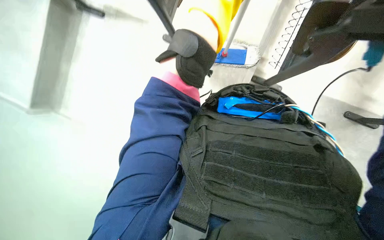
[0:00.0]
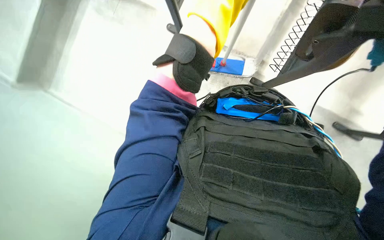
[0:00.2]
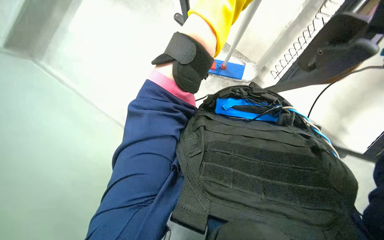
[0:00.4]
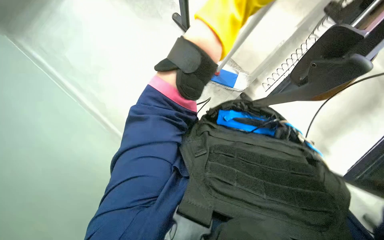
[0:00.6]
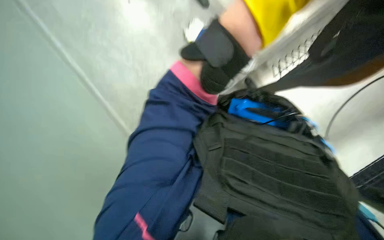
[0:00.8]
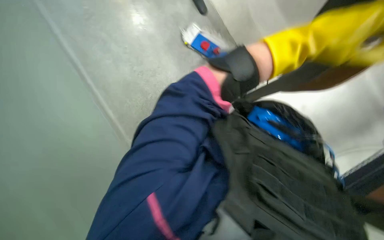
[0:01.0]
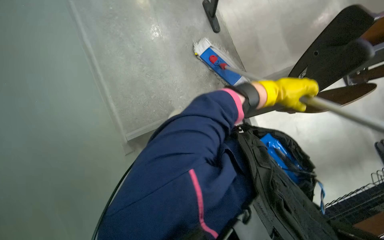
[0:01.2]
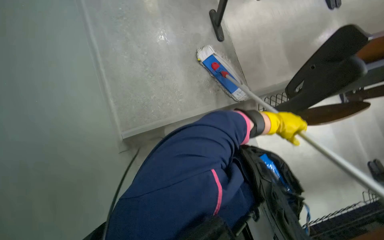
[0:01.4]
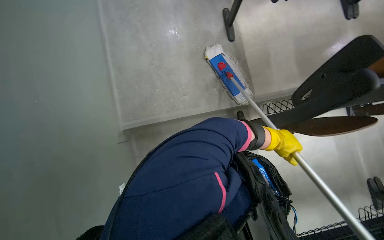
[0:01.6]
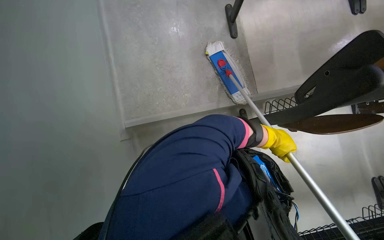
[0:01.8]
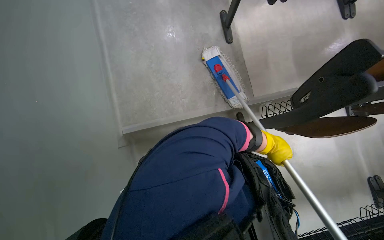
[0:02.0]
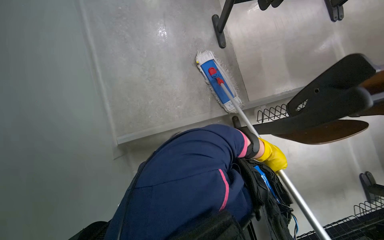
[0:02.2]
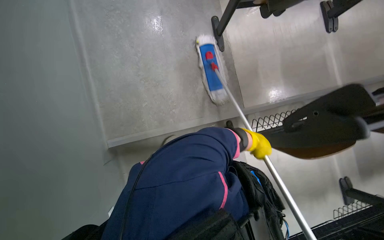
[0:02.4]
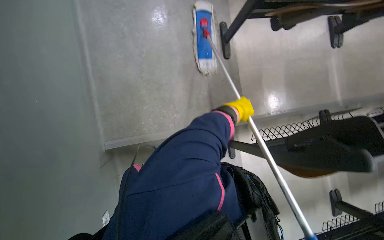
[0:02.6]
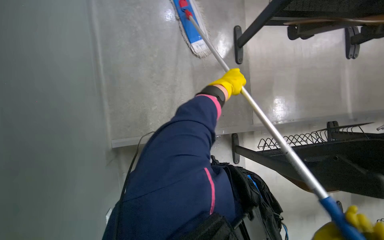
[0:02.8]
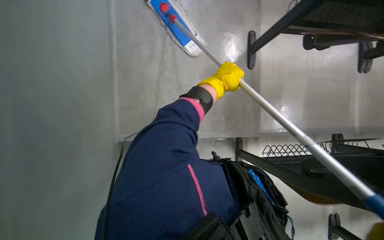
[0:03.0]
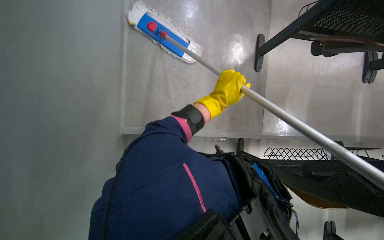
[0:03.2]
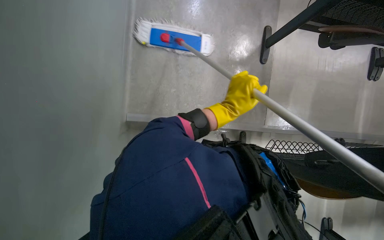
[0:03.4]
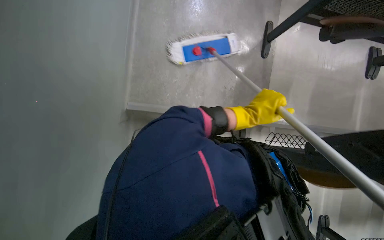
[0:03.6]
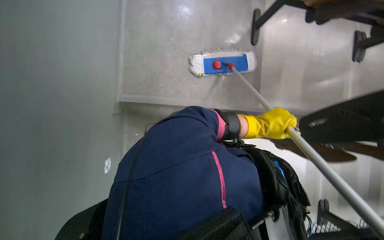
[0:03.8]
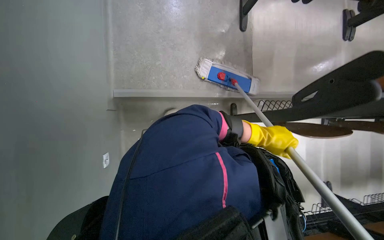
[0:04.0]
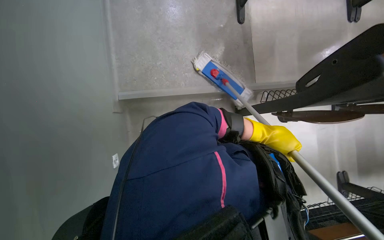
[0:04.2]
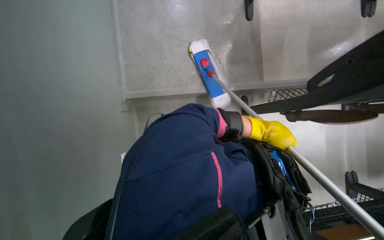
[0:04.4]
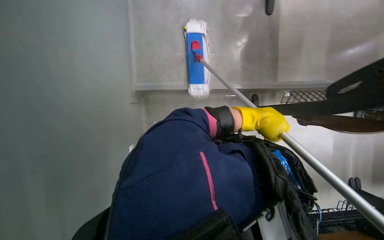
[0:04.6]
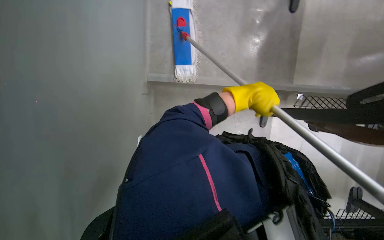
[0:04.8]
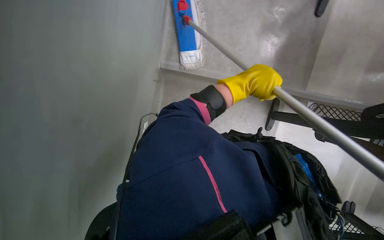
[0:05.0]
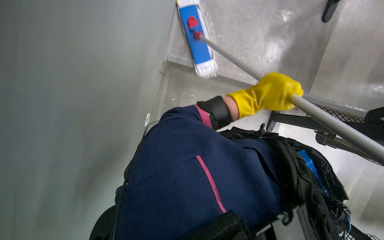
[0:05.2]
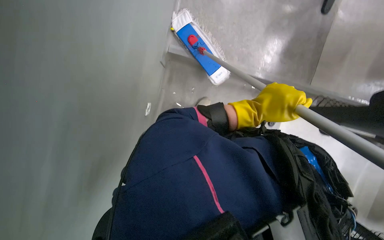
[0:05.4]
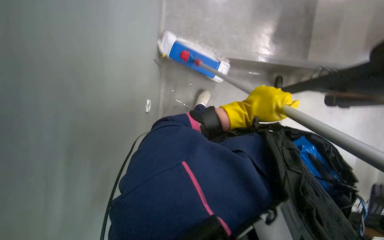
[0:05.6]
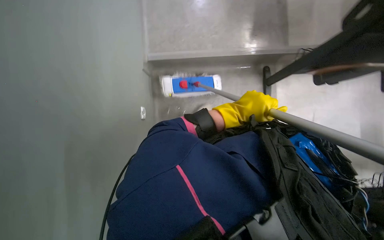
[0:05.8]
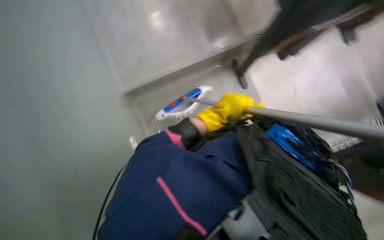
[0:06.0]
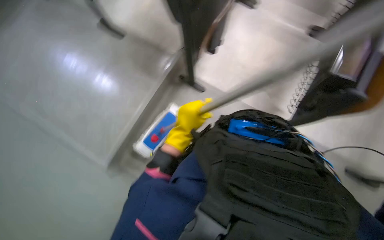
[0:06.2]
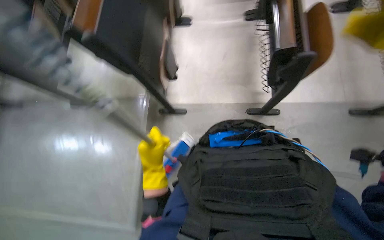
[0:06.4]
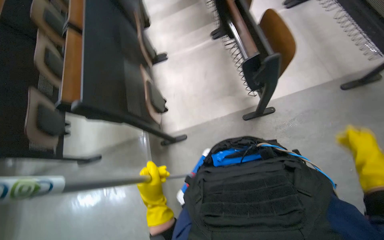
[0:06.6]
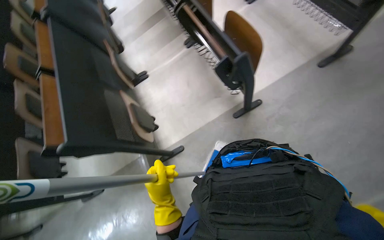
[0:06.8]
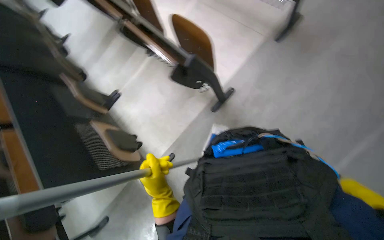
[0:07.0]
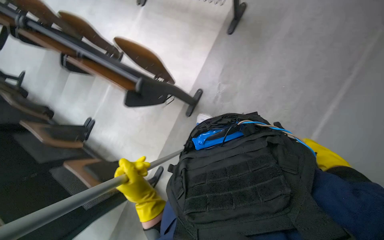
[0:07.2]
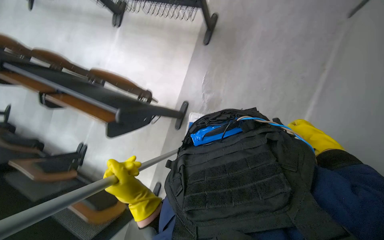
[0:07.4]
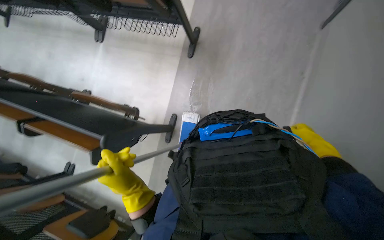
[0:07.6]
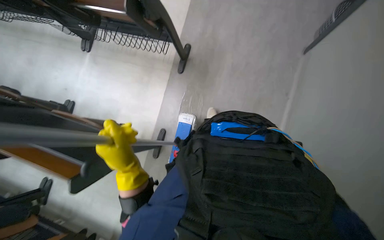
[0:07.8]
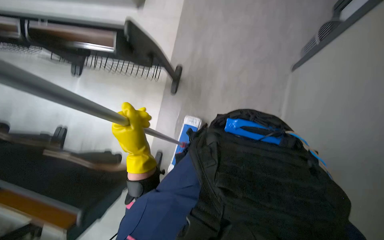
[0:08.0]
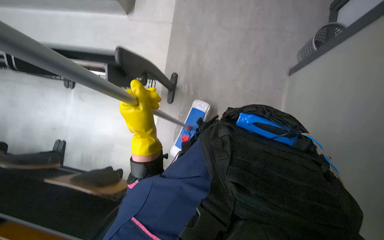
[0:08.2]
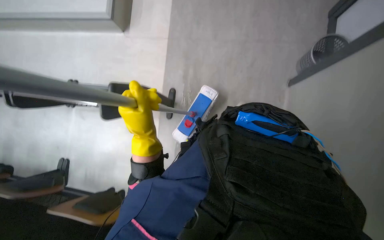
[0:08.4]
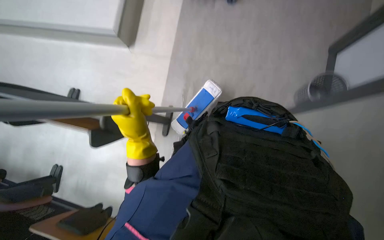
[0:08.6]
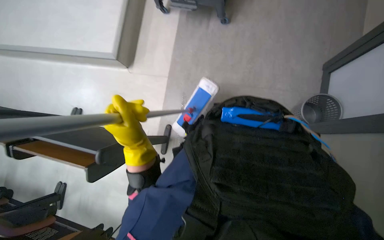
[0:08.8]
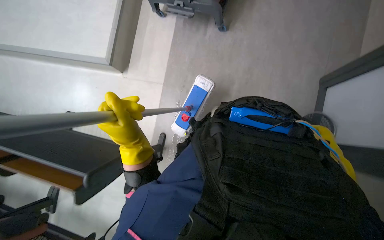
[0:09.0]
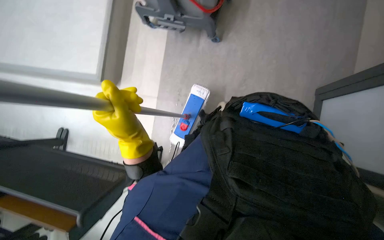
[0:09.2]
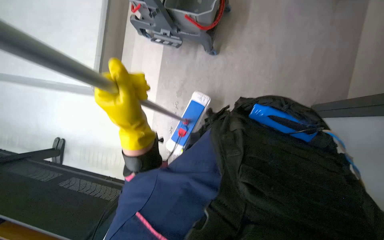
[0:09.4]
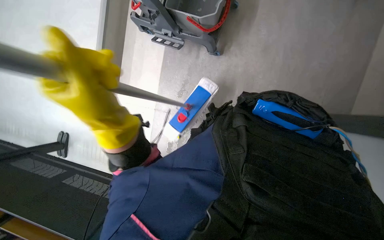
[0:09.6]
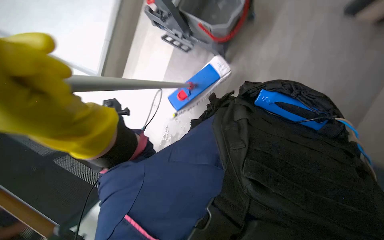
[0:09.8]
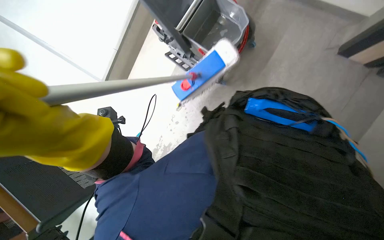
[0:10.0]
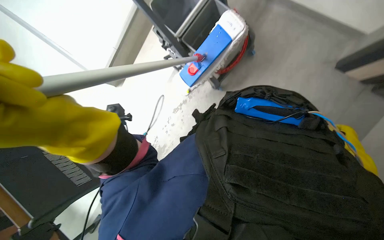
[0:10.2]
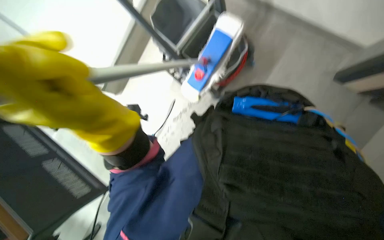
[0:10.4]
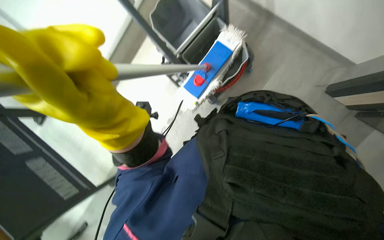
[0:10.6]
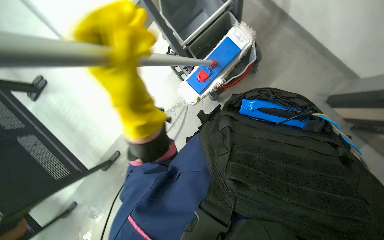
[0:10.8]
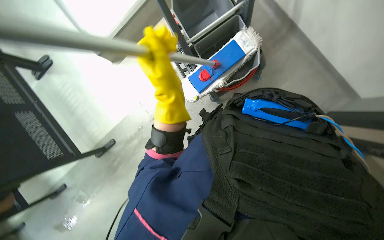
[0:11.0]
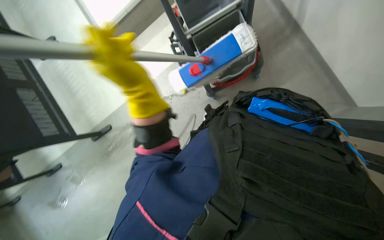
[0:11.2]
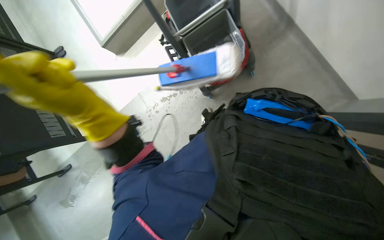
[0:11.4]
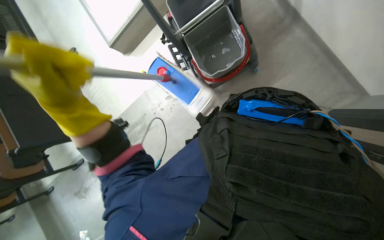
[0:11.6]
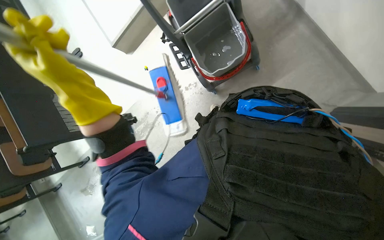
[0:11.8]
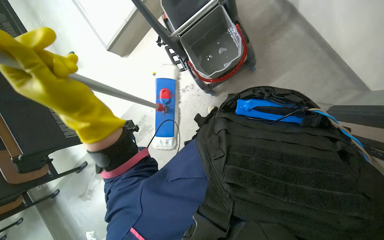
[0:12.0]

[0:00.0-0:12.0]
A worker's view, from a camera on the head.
Job: mopping floor.
The whole recording: Mopping floor. The worker mops the floor, periodically changing the mop head.
0:06.0 to 0:07.6: The wearer moves some 60 cm. The wearer looks about 20 degrees further upward. The scene turns about 115 degrees counterclockwise in the picture.
0:07.6 to 0:09.0: The camera travels some 60 cm.
0:09.0 to 0:10.4: The wearer looks about 20 degrees further upward.
0:10.4 to 0:12.0: The left hand moves some 10 cm to the right and comes back.

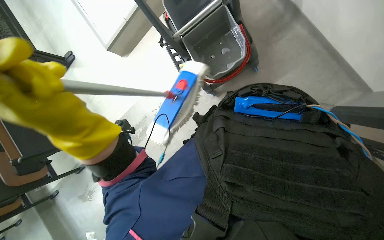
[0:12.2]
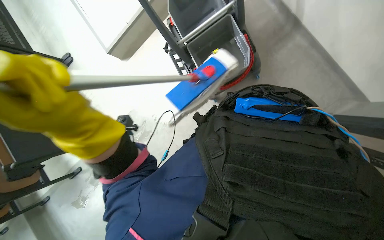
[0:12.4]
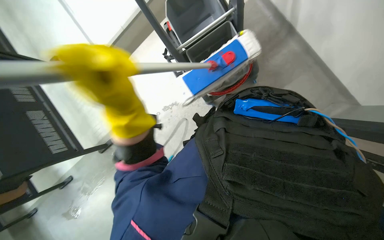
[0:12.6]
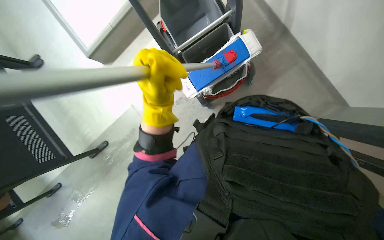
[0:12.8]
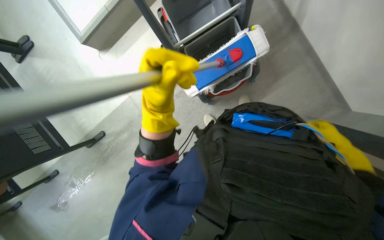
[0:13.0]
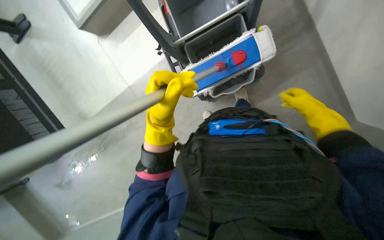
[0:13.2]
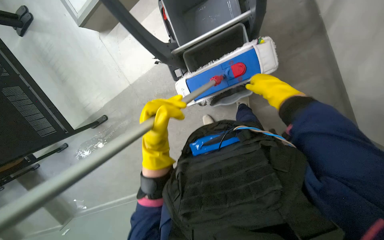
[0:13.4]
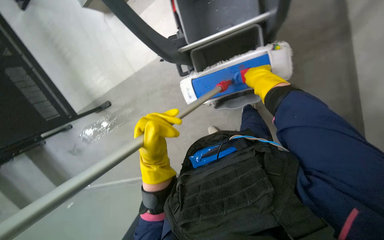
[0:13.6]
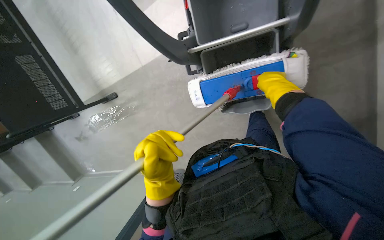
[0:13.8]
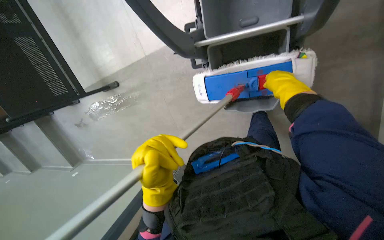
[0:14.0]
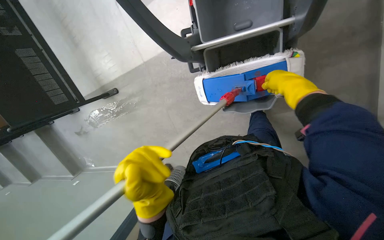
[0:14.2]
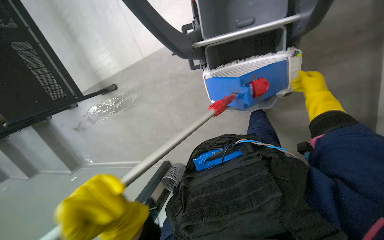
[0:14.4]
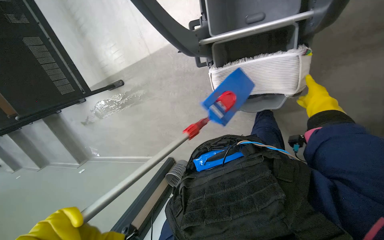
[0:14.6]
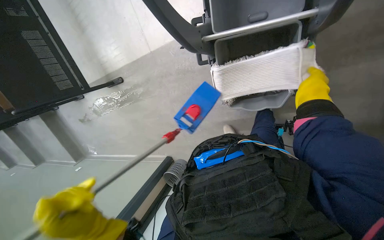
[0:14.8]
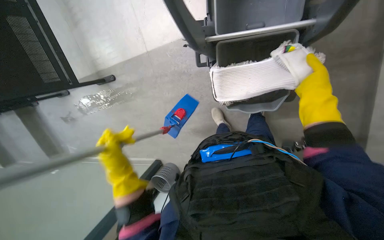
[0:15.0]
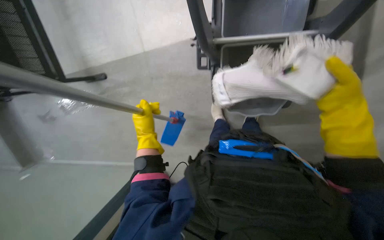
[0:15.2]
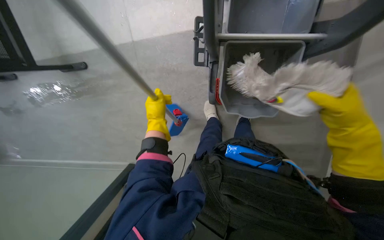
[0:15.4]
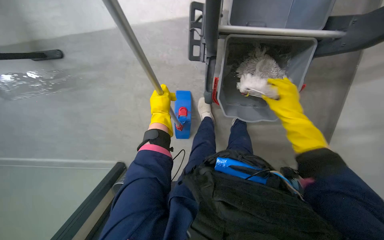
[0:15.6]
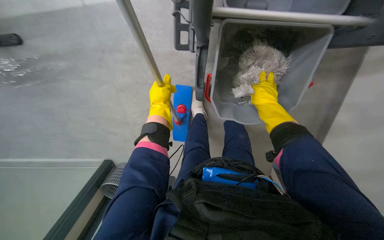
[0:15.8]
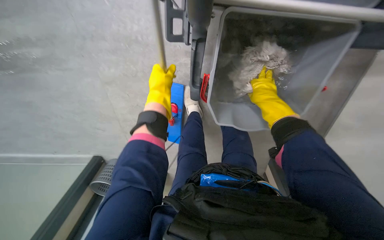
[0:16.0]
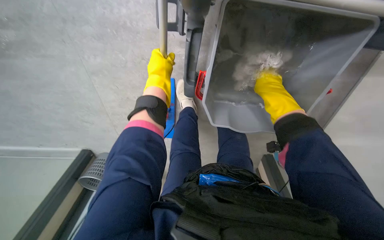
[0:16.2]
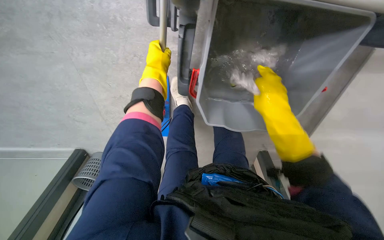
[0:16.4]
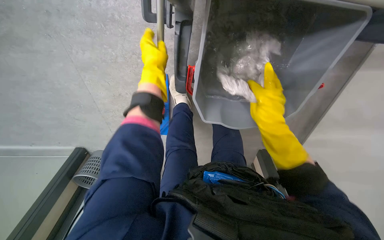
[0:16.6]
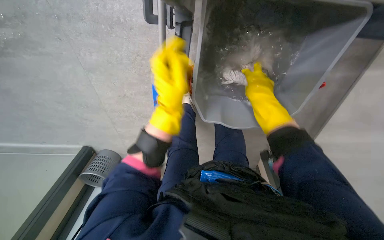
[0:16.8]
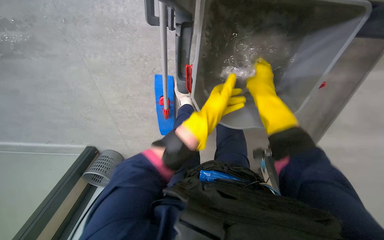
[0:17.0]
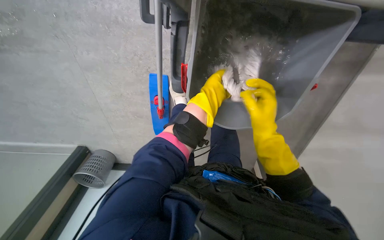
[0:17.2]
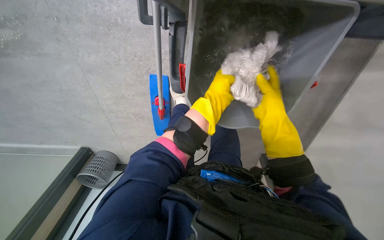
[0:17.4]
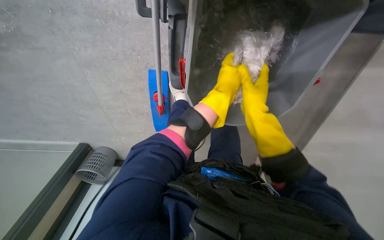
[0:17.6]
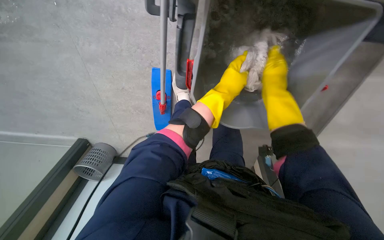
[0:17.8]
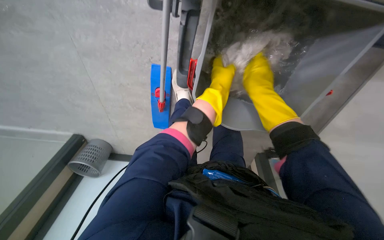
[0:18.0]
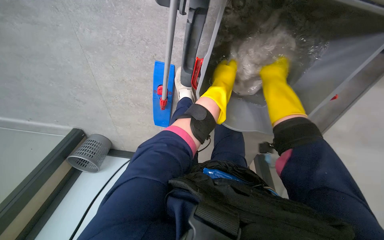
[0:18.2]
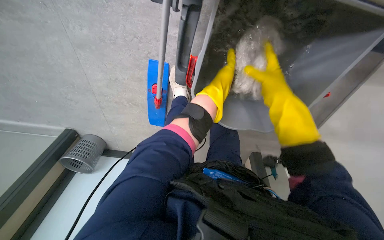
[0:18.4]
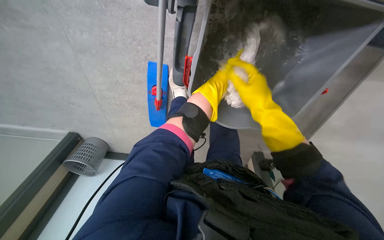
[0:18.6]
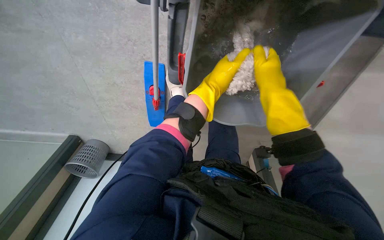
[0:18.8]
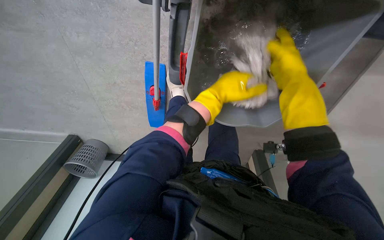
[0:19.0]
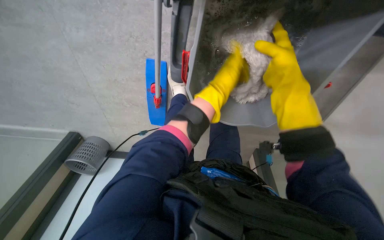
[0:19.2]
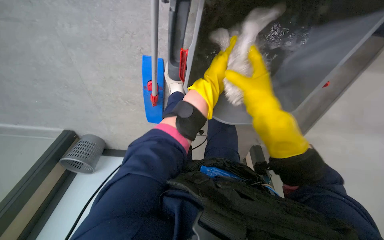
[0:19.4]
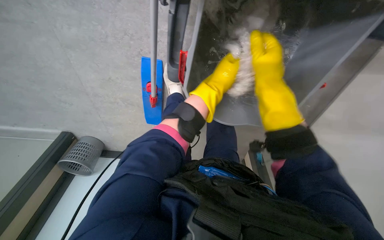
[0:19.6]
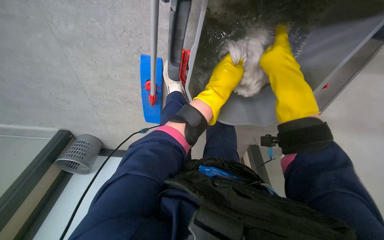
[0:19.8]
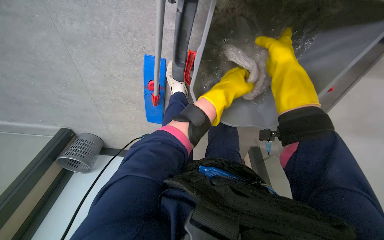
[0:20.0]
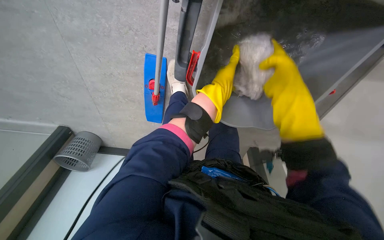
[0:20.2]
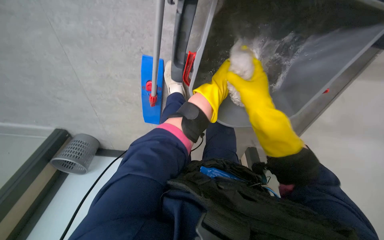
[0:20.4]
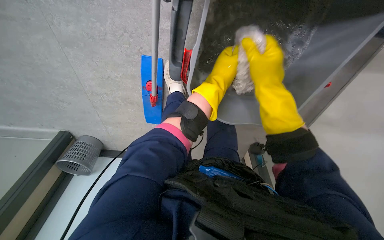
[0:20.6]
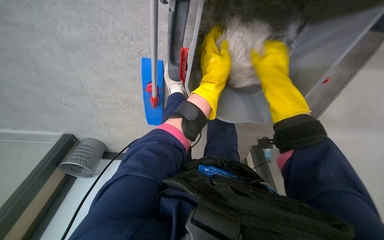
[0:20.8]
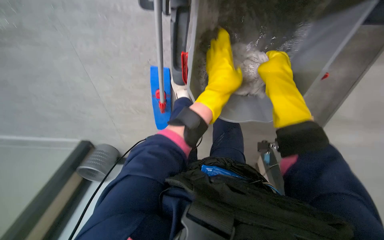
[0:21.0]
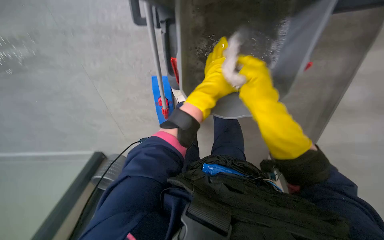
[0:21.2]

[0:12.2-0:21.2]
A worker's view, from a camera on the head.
Job: mopping floor.
The whole recording: Mopping floor. The worker mops the floor, periodically changing the mop head.
0:12.2 to 0:13.8: The wearer looks roughly 15 degrees further downward. The left hand shifts roughly 15 cm to the right.
0:13.8 to 0:15.2: The right hand goes roughly 25 cm nearer to the camera and down the picture.
0:15.2 to 0:16.6: The view pans to the right by approximately 15 degrees. The right hand moves farther from the camera, roughly 25 cm. Meanwhile the left hand travels up the picture by about 25 cm.
0:16.6 to 0:18.2: The left hand is displaced to the right by approximately 20 cm. Meanwhile the right hand moves up and down the picture over roughly 15 cm, changing direction 2 times.
0:18.2 to 0:19.8: The right hand is displaced nearer to the camera by approximately 10 cm.
0:19.8 to 0:21.2: The right hand travels down the picture by some 10 cm.
